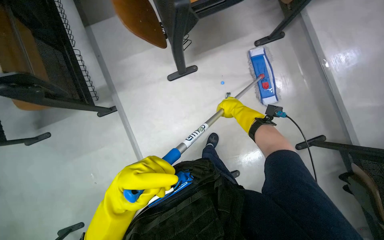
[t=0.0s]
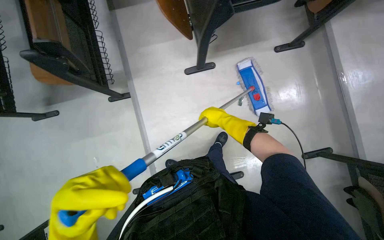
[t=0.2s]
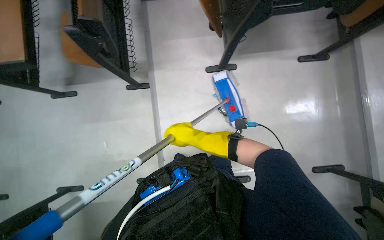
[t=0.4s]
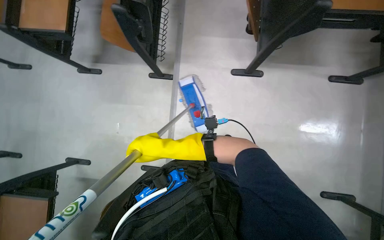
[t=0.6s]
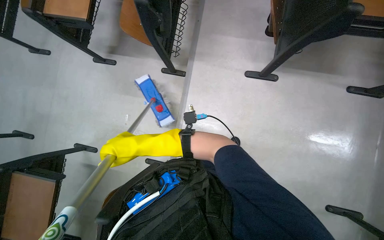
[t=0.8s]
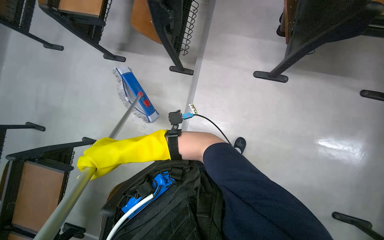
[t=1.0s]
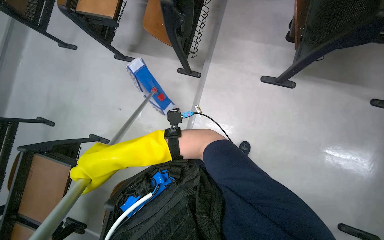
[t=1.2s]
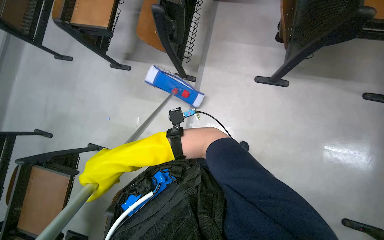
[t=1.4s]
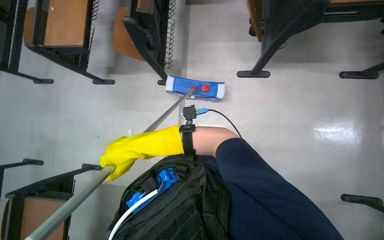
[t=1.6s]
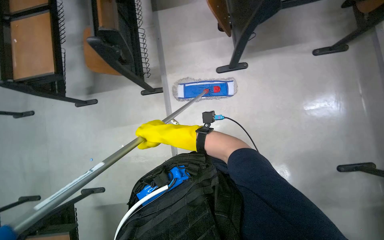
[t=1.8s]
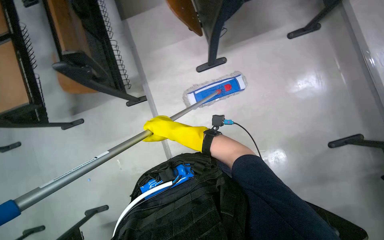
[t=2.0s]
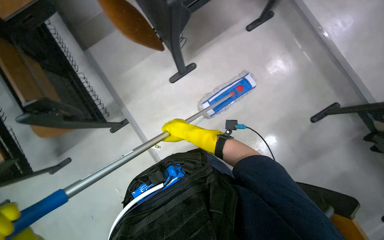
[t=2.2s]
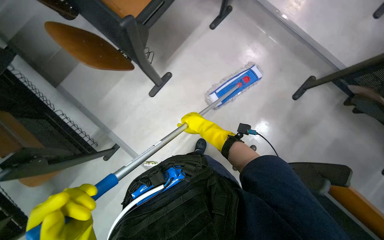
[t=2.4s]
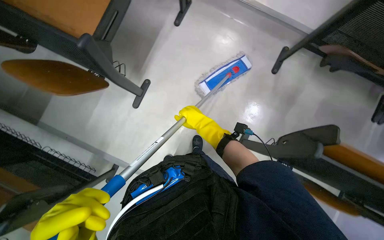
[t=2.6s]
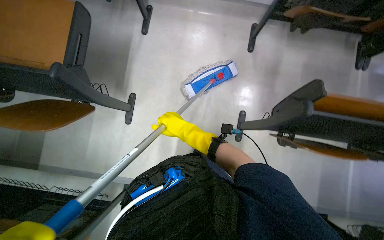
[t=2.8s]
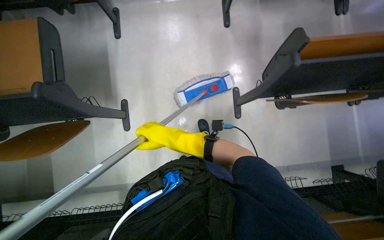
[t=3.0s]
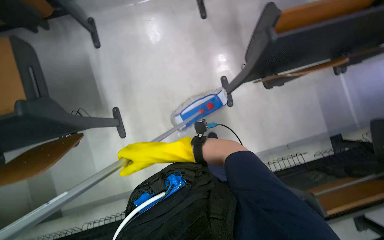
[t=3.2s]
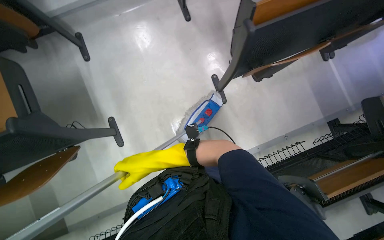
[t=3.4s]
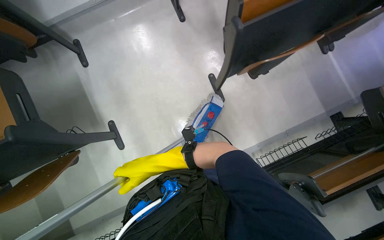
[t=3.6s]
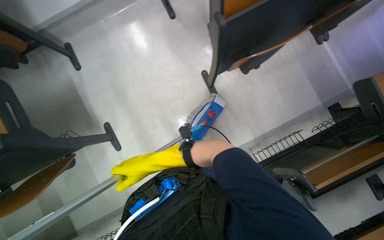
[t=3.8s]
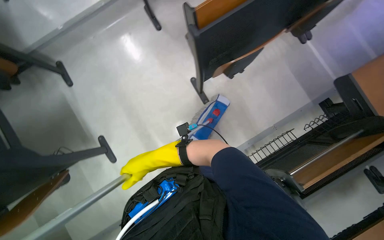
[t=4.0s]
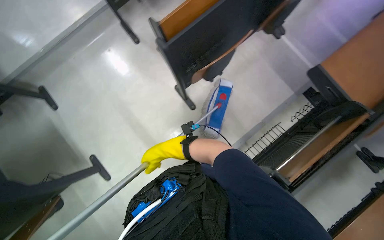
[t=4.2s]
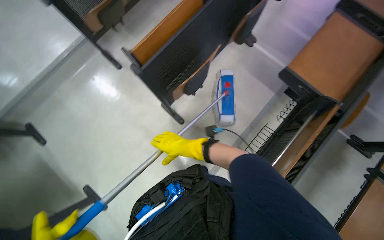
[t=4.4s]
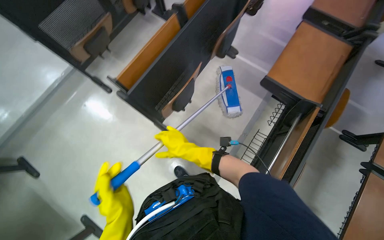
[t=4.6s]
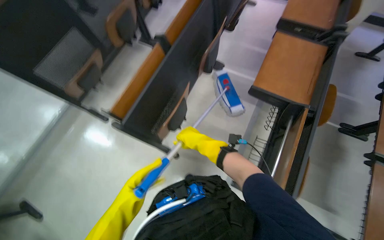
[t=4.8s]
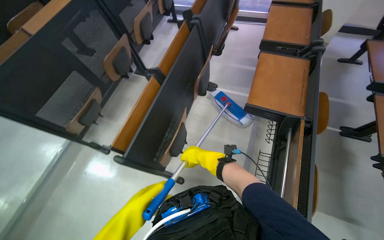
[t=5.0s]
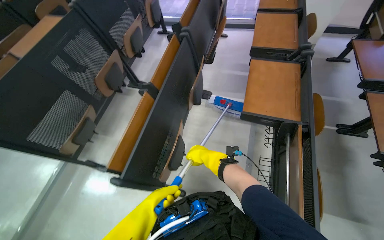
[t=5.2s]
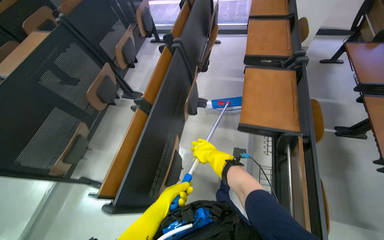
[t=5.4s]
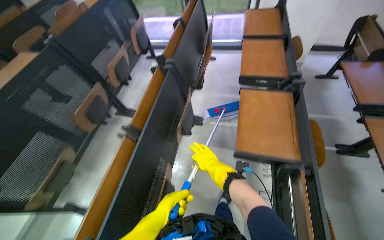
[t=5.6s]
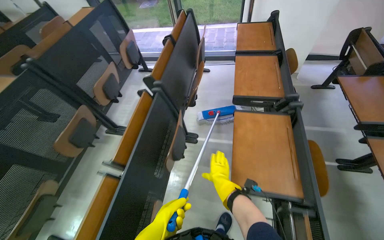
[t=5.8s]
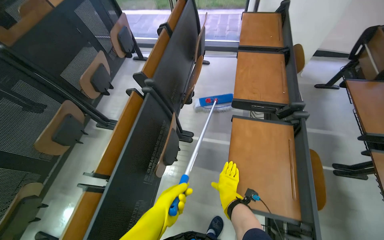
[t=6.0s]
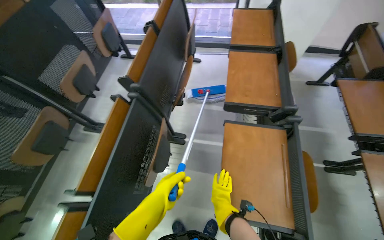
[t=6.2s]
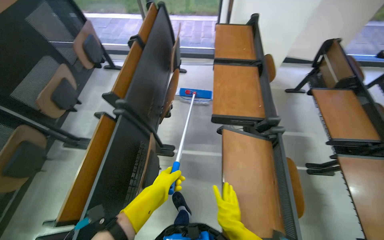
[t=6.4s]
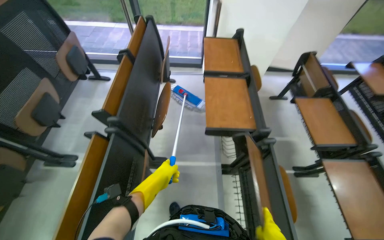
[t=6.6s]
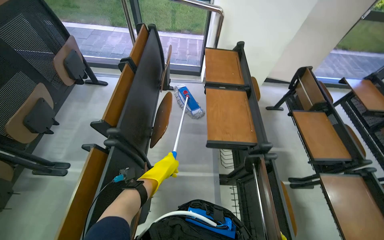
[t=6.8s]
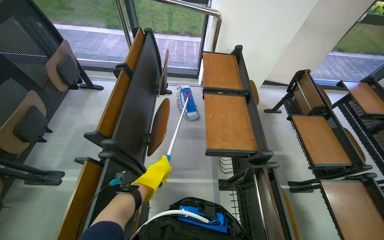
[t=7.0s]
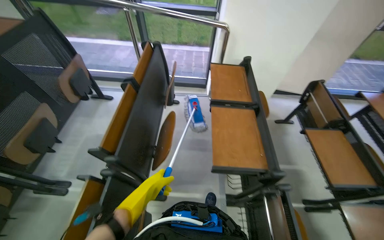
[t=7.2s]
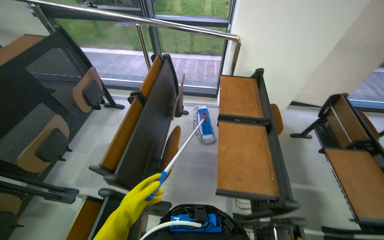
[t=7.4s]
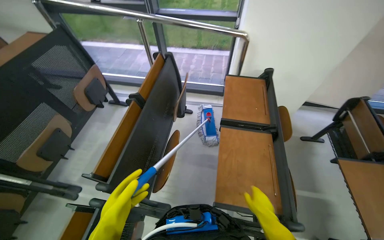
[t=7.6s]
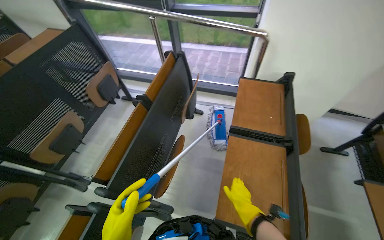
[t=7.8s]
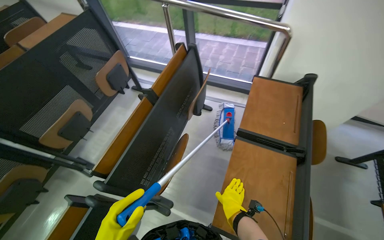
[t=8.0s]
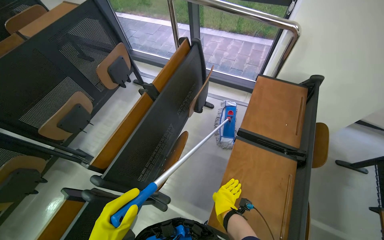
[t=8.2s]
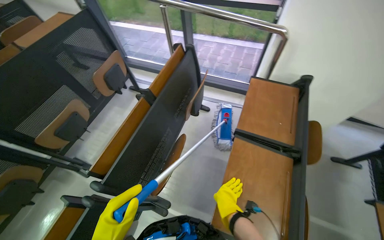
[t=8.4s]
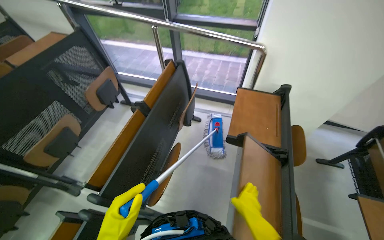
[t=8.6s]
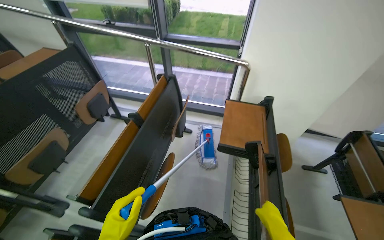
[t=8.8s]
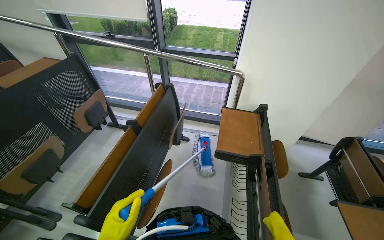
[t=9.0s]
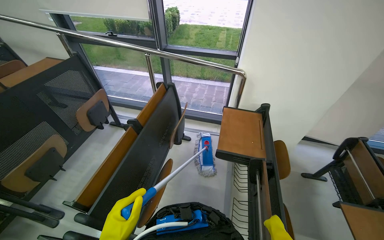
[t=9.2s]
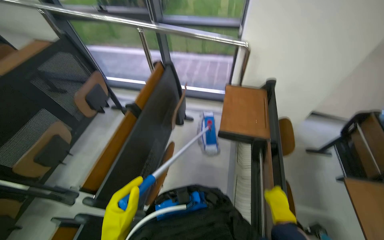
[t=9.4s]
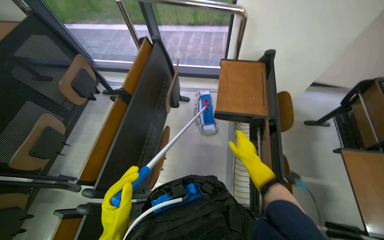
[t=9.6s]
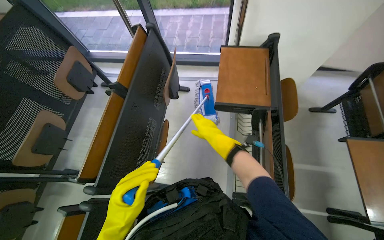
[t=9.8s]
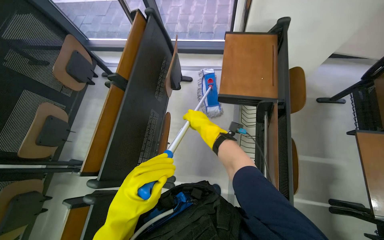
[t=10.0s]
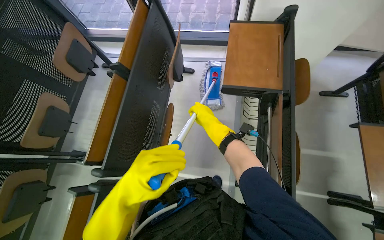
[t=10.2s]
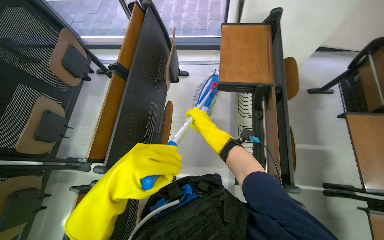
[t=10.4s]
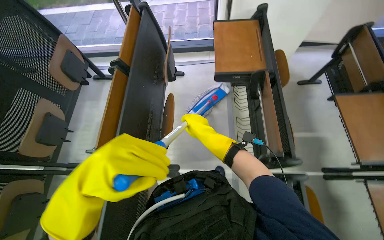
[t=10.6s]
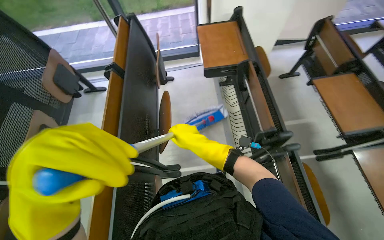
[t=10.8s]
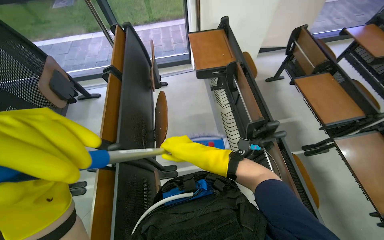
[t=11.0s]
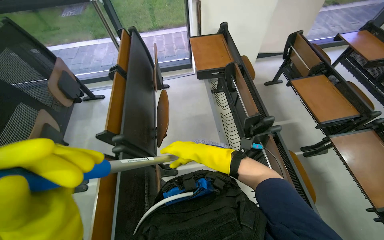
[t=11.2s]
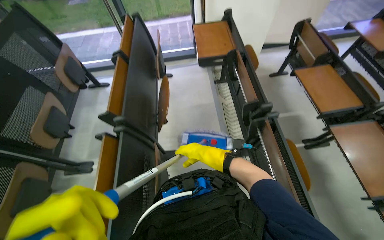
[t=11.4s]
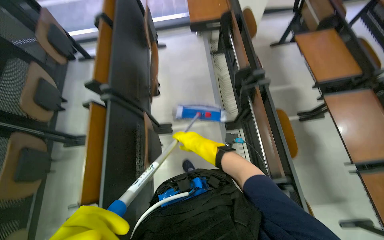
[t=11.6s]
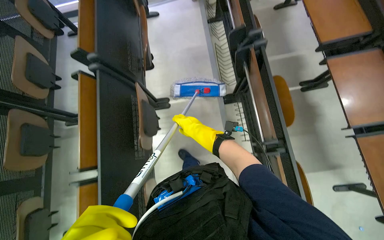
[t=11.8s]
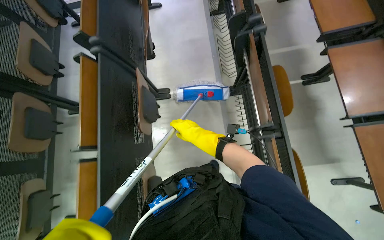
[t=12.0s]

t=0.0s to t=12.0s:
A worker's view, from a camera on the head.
Job: mopping floor.
The whole recording: Mopping lecture hall floor. The worker mops the floor in the lecture hall, moving between rows of desks.
t=1.6s to t=3.0s: The wearer's head swings approximately 100 degrees to the right.
t=3.0s to t=4.4s: The view tilts about 15 degrees upward. The scene rotates counterclockwise by about 40 degrees.
t=4.4s to t=6.0s: The wearer moves roughly 60 cm. The wearer looks approximately 25 degrees further upward. The scene rotates counterclockwise by approximately 30 degrees.
t=6.0s to t=7.6s: The wearer moves about 50 cm.
t=7.6s to t=9.0s: The right hand reaches some 5 cm to the left, then returns.
t=9.0s to t=10.4s: The wearer looks some 25 degrees further downward. The right hand heads to the left and up the picture, covering roughly 30 cm.
t=10.4s to t=12.0s: The camera travels some 70 cm.

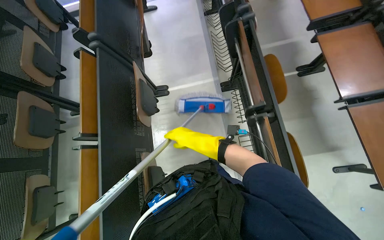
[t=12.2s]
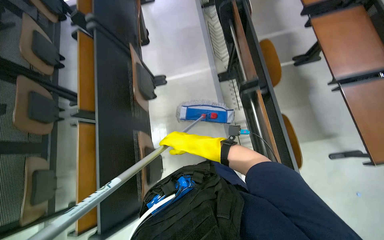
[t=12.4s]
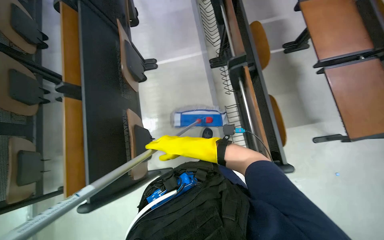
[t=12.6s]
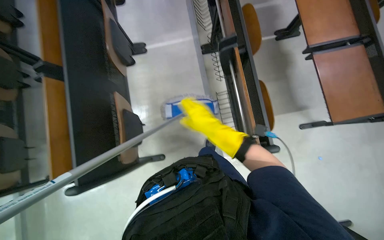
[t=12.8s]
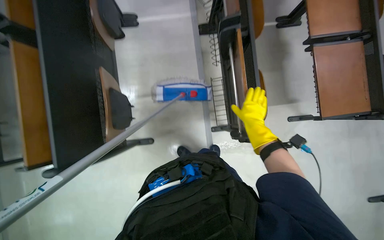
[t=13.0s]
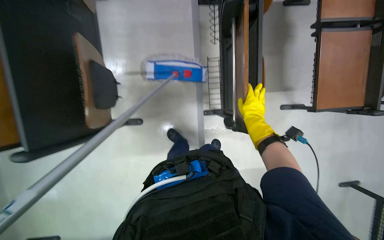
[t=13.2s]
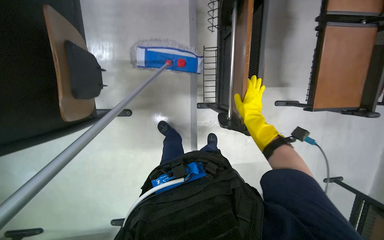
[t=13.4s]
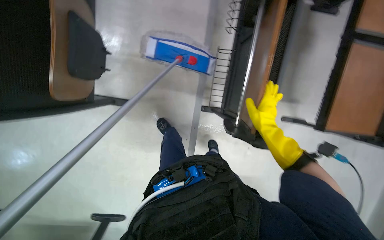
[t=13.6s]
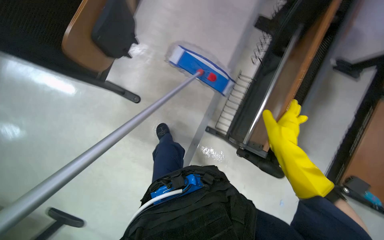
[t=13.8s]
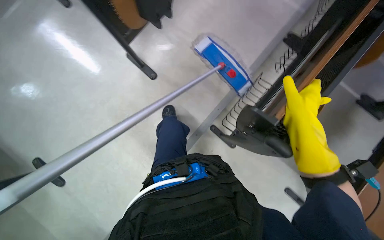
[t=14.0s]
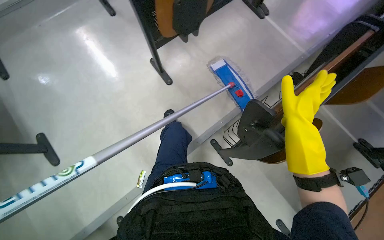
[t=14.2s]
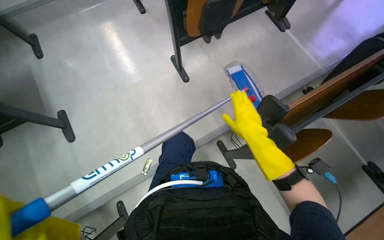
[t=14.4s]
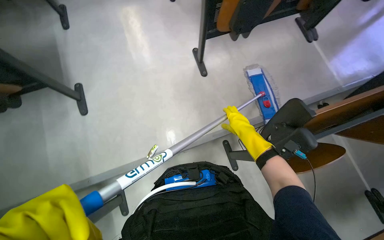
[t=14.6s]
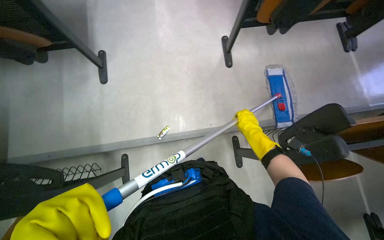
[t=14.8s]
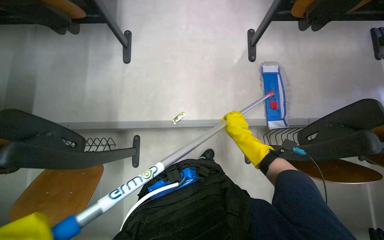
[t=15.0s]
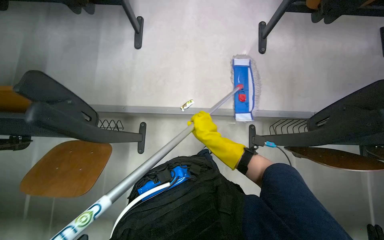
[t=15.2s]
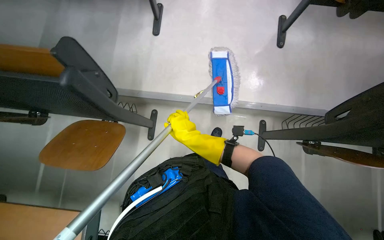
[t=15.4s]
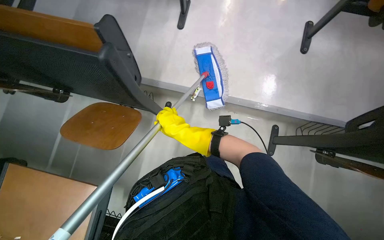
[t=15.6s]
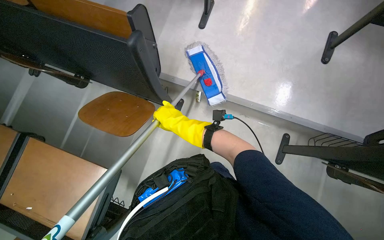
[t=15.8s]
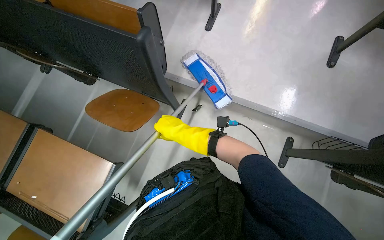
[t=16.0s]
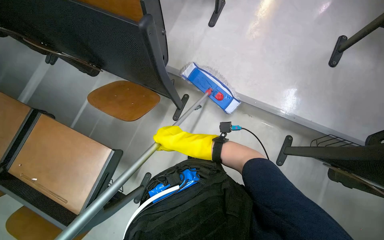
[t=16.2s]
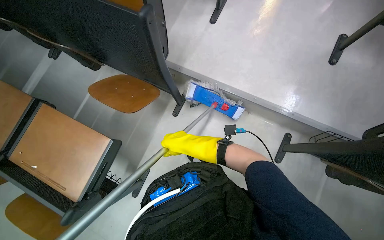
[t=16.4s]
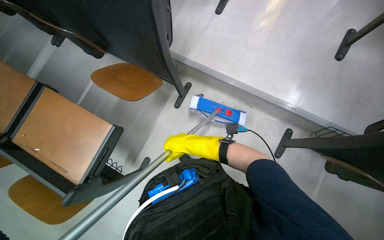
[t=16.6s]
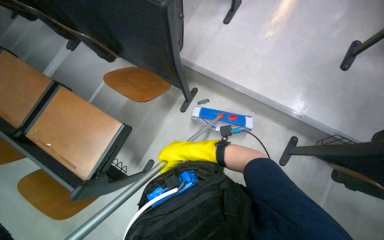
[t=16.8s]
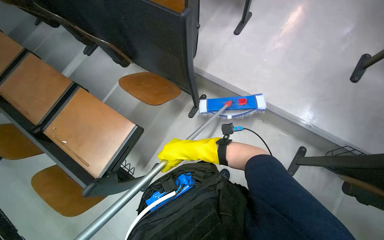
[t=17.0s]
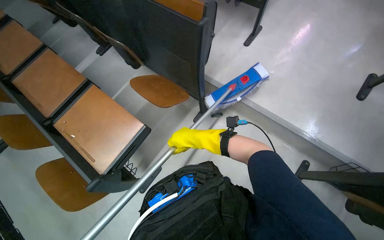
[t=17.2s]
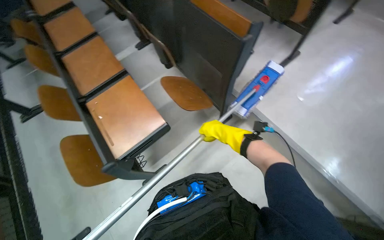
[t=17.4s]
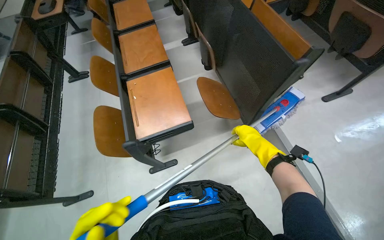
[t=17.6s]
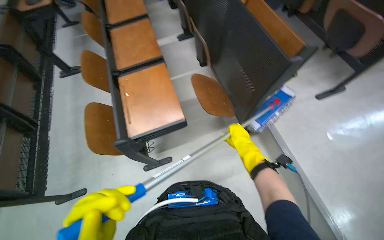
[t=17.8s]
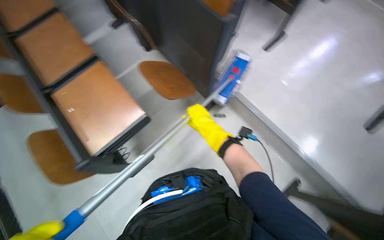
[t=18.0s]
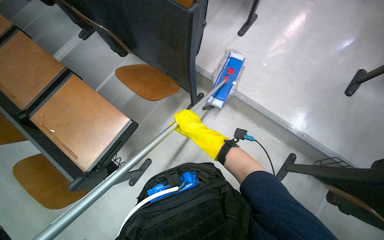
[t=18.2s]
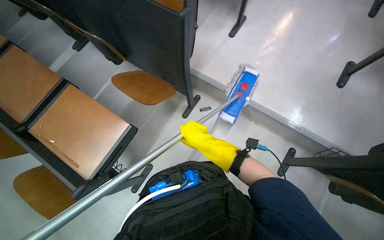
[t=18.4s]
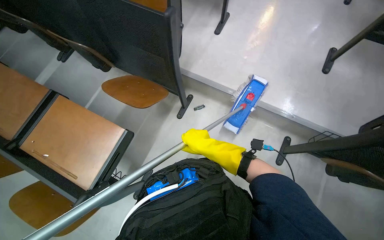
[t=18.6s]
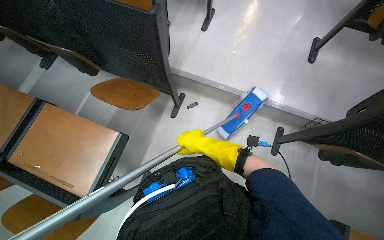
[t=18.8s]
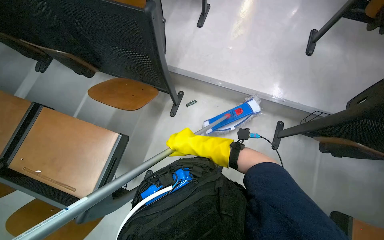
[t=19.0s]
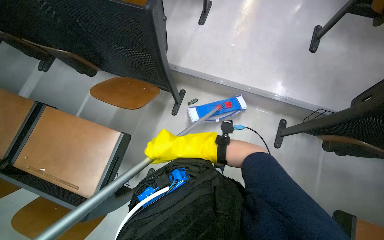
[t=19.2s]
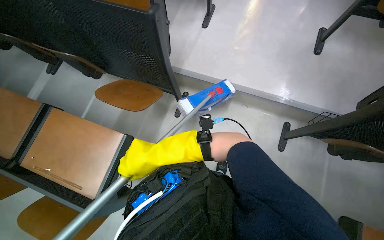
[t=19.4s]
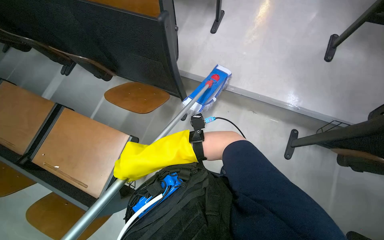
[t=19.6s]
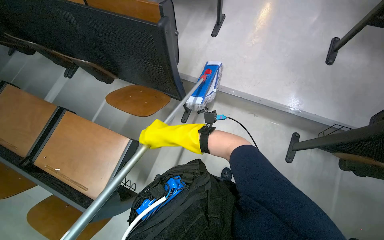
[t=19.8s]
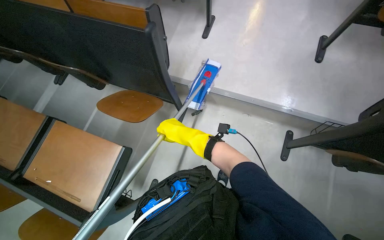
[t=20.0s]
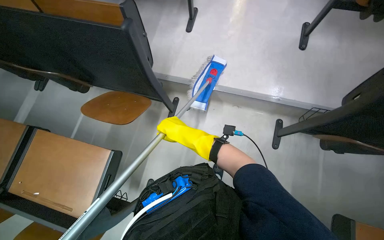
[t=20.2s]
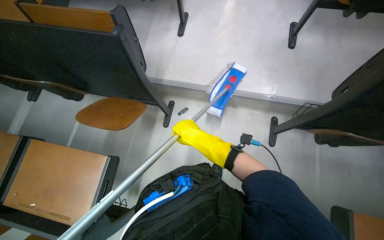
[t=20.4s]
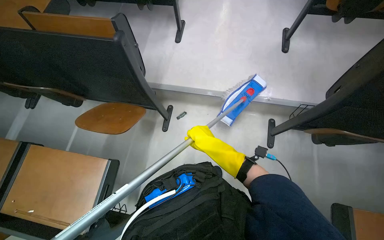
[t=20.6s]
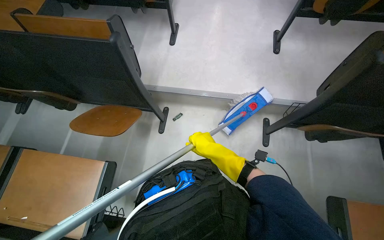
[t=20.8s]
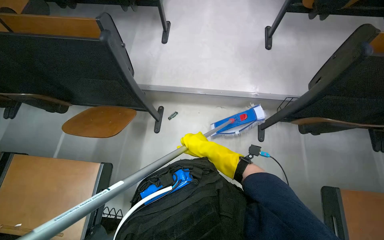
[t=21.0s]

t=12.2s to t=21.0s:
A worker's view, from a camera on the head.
Job: mopping floor.
The whole recording: Mopping lecture hall floor. The worker mops the floor in the lecture hall, moving between rows of desks.
t=12.2s to t=13.6s: The camera is aimed approximately 15 degrees further to the right. The camera pitches downward, by about 20 degrees. The right hand travels to the right by approximately 40 cm.
t=13.6s to t=15.2s: The camera pitches upward, by roughly 15 degrees. The scene rotates clockwise by some 45 degrees.
t=15.2s to t=16.6s: The scene rotates clockwise by approximately 25 degrees. The right hand goes approximately 30 cm to the left.
t=18.0s to t=19.6s: The scene rotates counterclockwise by roughly 25 degrees.
t=19.6s to t=21.0s: The right hand shifts approximately 25 cm to the right.
